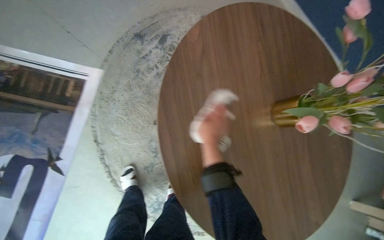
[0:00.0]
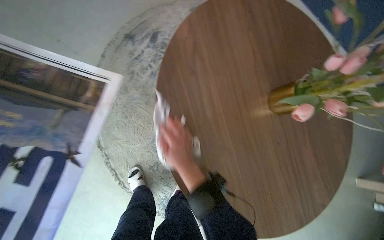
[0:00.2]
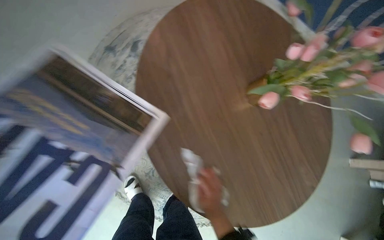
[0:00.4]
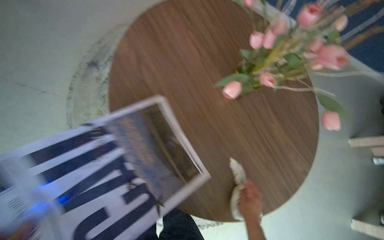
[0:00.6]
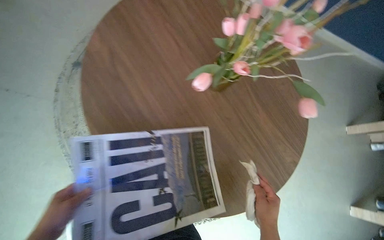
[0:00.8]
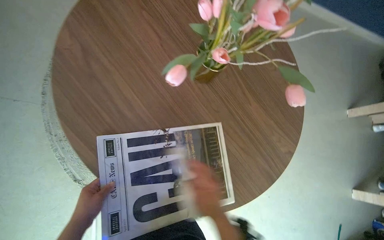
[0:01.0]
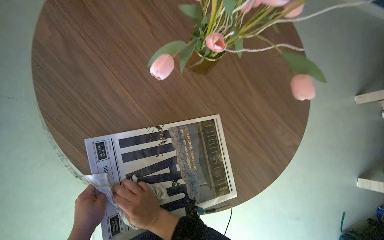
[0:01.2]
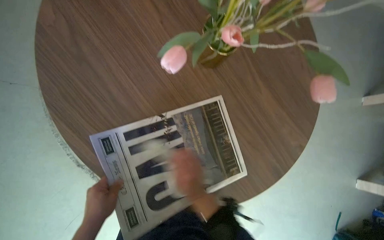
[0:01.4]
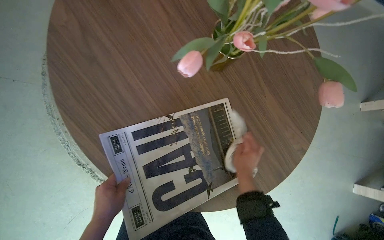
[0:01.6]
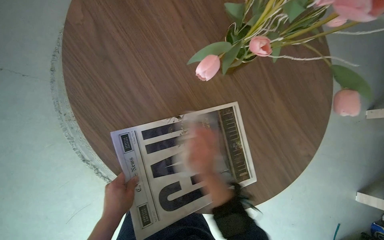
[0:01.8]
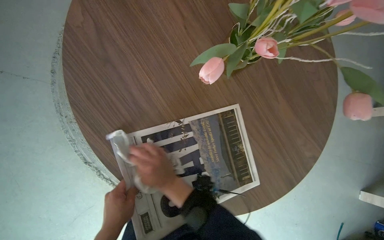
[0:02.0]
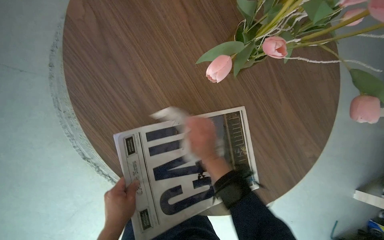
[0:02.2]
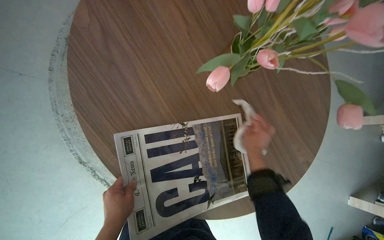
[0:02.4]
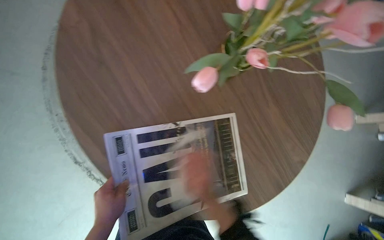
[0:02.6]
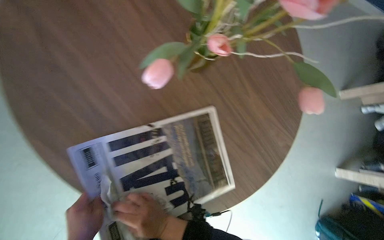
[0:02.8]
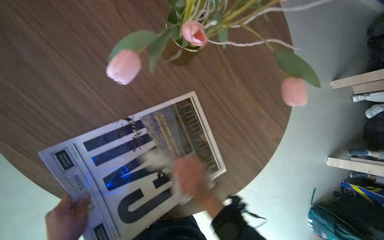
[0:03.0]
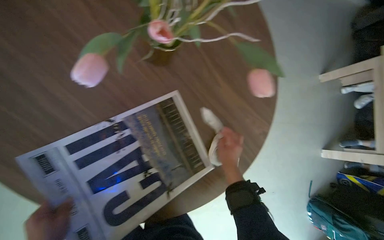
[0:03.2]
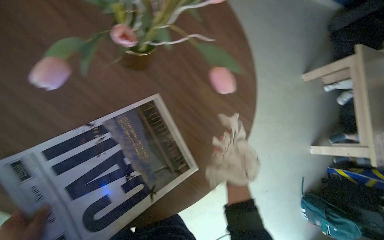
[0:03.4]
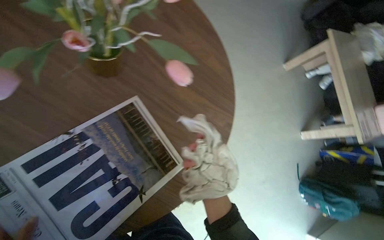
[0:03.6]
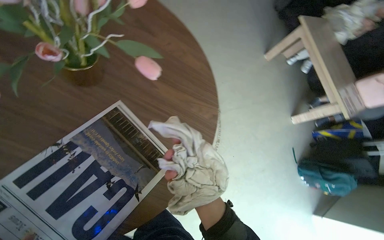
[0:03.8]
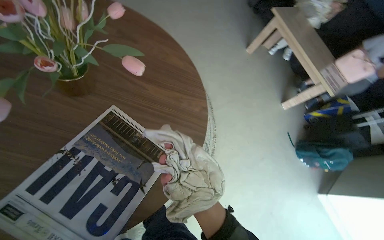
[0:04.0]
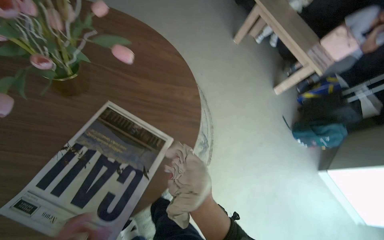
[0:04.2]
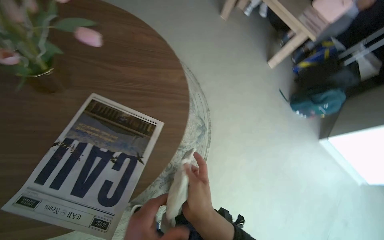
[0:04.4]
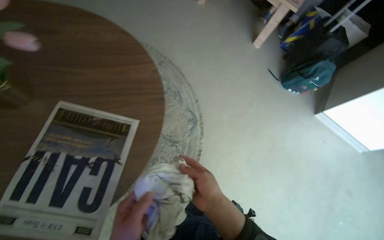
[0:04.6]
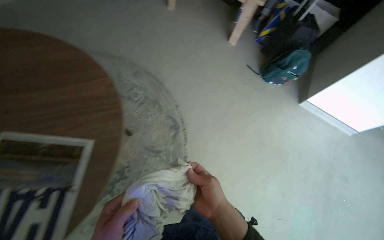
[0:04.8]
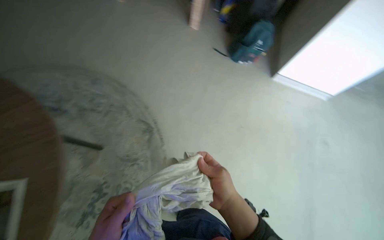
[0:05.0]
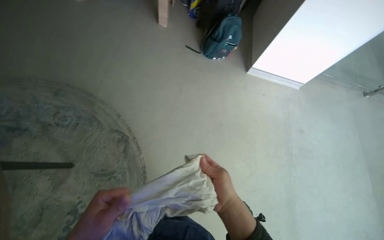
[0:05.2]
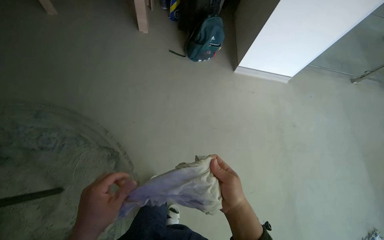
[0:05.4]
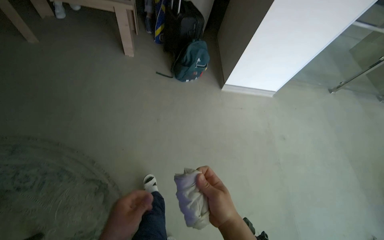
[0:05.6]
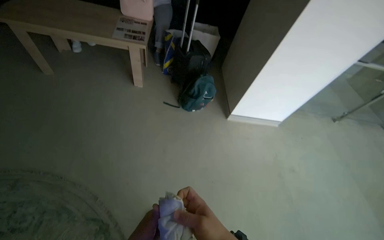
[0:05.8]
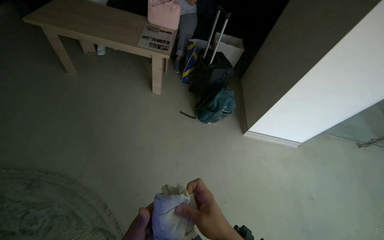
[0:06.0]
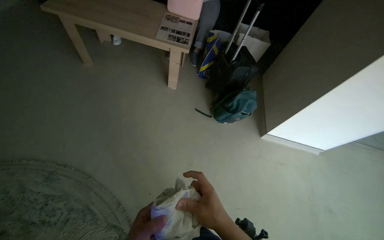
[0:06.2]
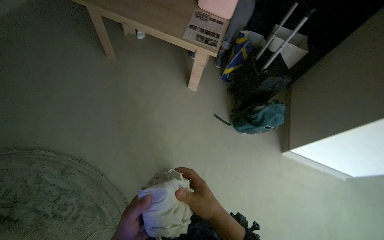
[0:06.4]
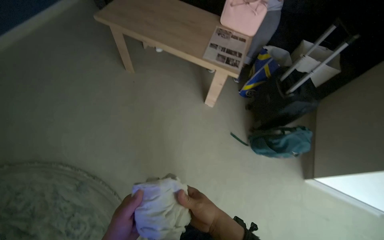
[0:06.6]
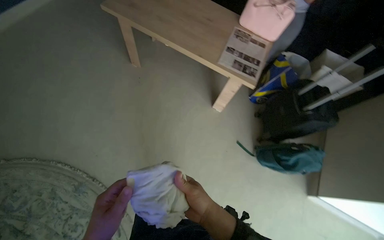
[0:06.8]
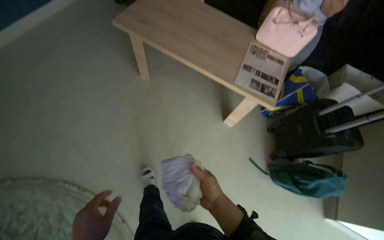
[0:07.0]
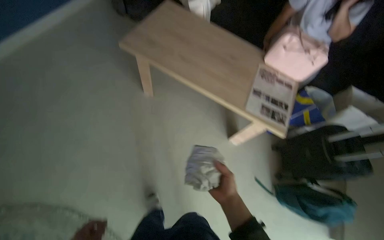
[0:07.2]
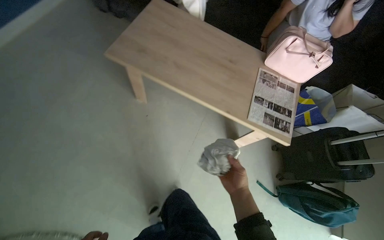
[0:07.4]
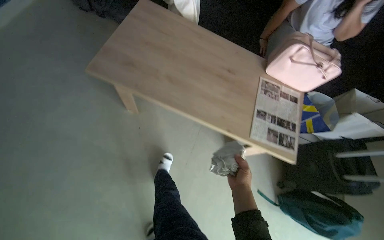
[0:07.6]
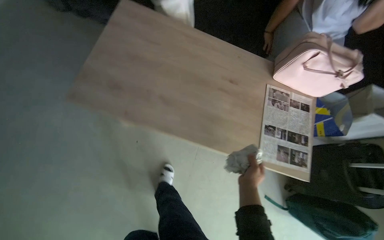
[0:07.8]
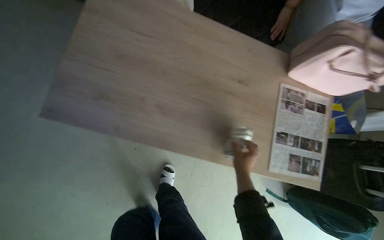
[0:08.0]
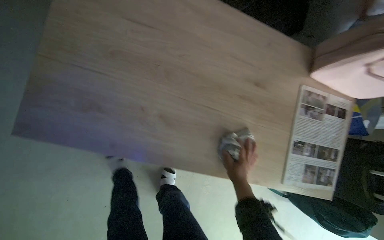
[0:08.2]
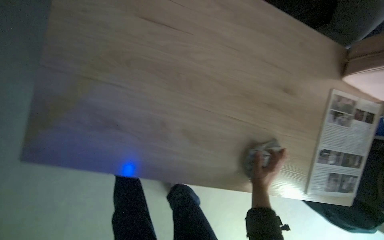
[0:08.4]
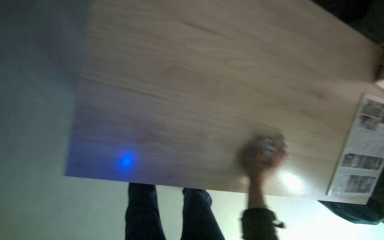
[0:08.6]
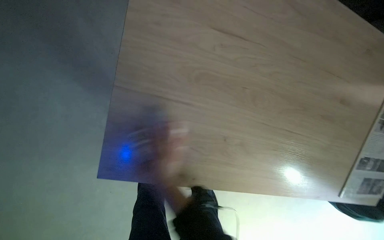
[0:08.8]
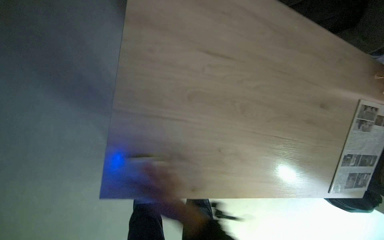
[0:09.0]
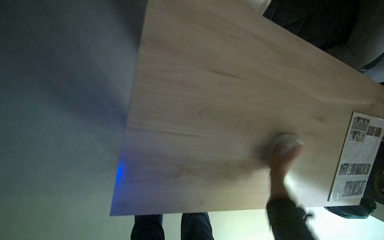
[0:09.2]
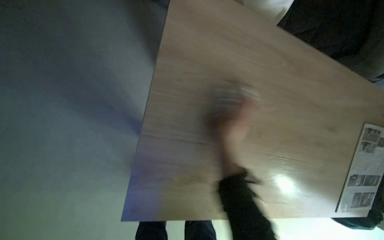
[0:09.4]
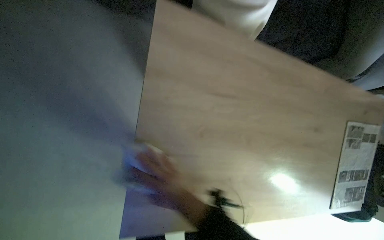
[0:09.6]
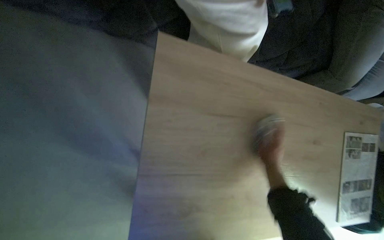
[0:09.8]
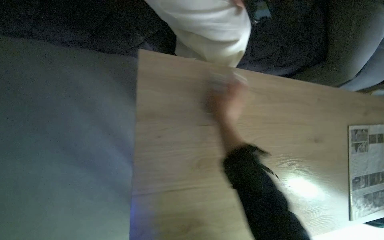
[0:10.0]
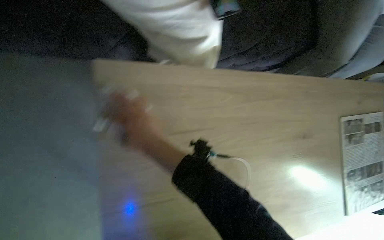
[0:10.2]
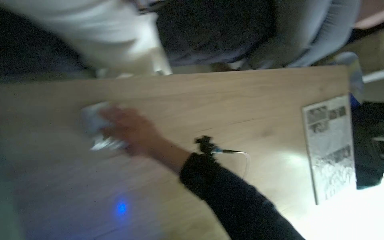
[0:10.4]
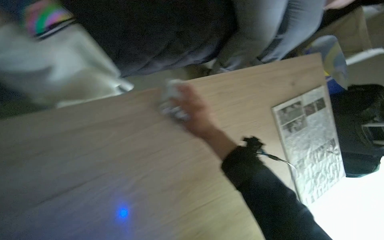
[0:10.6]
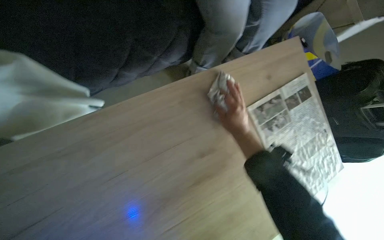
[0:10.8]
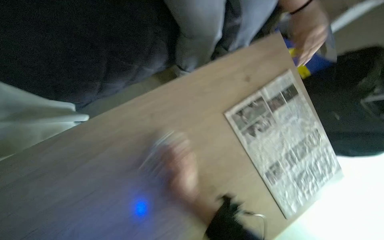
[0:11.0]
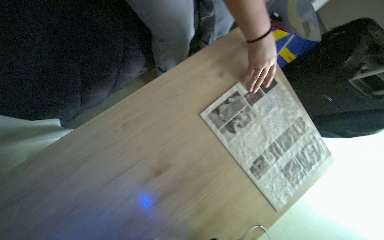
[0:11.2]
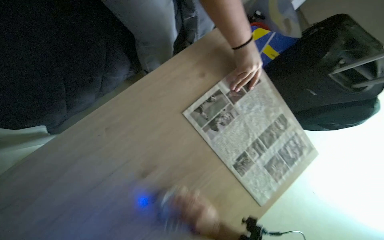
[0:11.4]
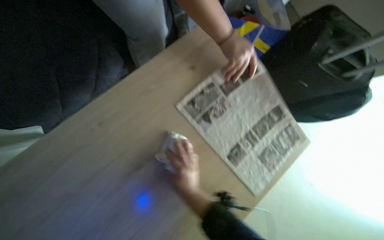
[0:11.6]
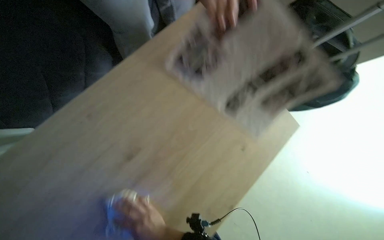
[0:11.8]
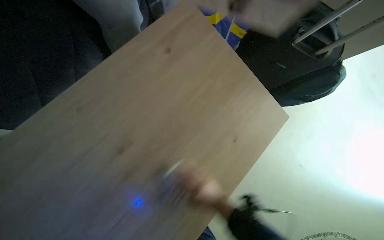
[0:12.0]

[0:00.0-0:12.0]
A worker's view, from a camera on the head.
Job: wiping surfaces.
The whole recording: Wiping various surfaces. The worker wipes various surfaces in the room with a white cloth.
0:00.0 to 0:01.6: Everything in view rotates approximately 35 degrees counterclockwise. The right hand swings left and right, about 30 cm each way, with 2 reversals.
0:03.0 to 0:04.4: The scene turns approximately 45 degrees counterclockwise in the picture.
0:04.4 to 0:06.0: The camera is carried roughly 50 cm. The wearer looks approximately 45 degrees further to the right. The wearer looks about 15 degrees further upward.
0:06.0 to 0:07.6: The camera is carried about 80 cm. The head turns to the left by approximately 25 degrees.
0:07.6 to 0:09.0: The camera travels approximately 80 cm. The view tilts roughly 30 degrees downward.
0:10.4 to 0:12.0: The wearer moves about 50 cm. The scene turns some 35 degrees counterclockwise in the picture.

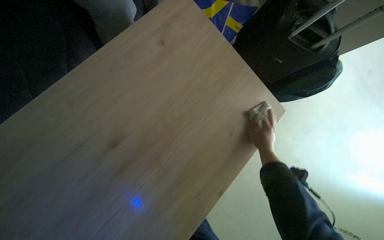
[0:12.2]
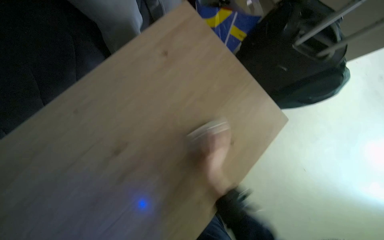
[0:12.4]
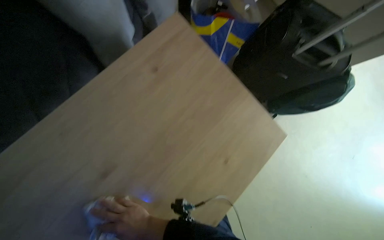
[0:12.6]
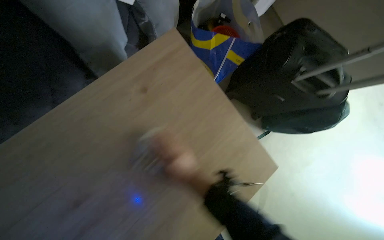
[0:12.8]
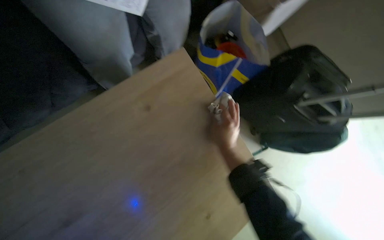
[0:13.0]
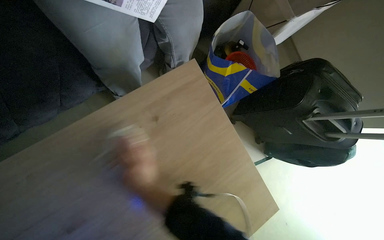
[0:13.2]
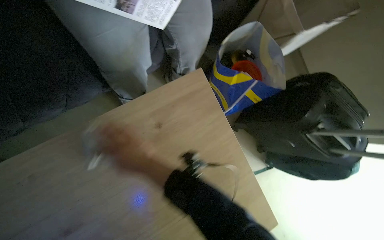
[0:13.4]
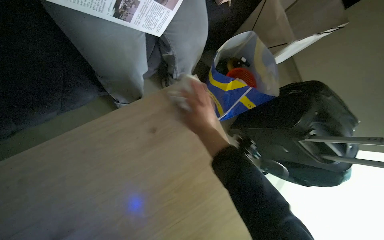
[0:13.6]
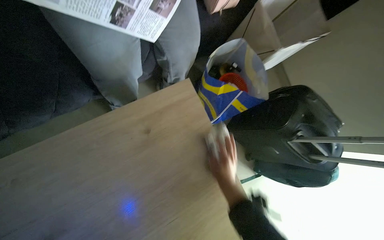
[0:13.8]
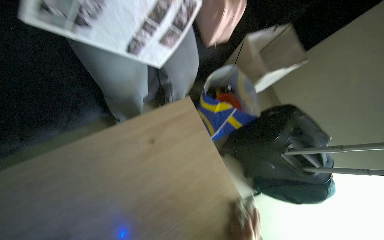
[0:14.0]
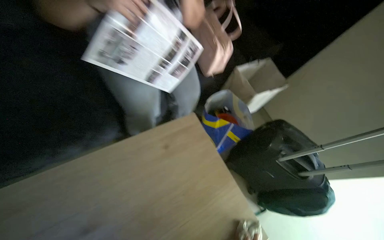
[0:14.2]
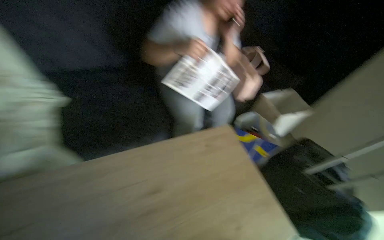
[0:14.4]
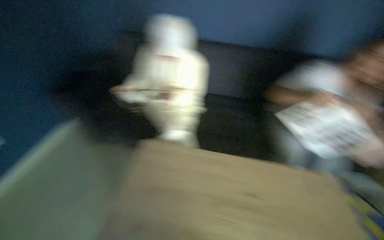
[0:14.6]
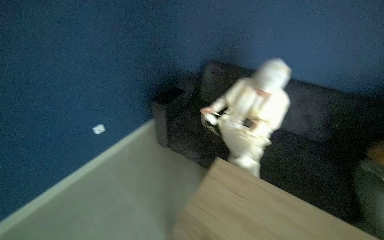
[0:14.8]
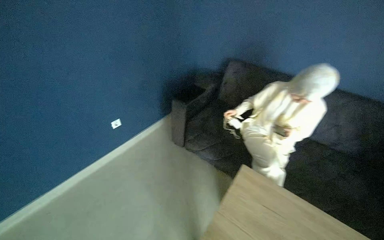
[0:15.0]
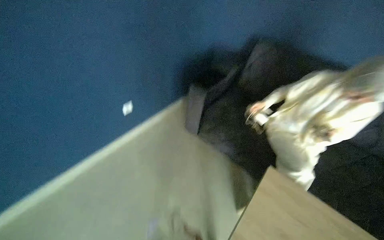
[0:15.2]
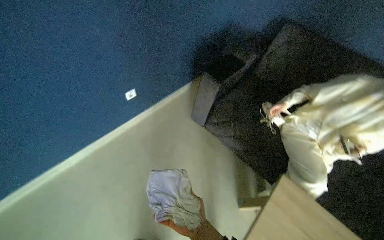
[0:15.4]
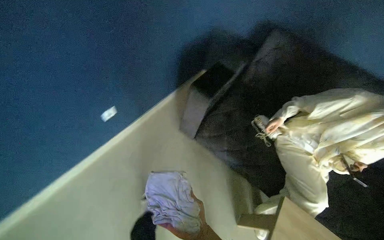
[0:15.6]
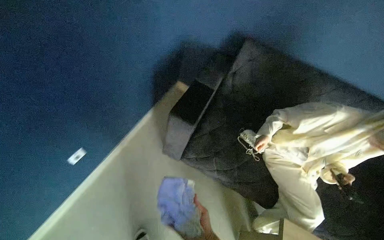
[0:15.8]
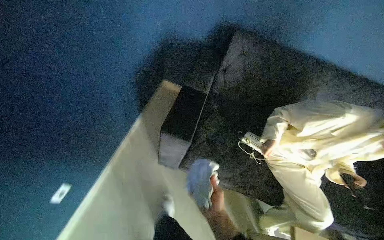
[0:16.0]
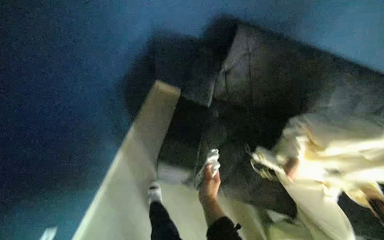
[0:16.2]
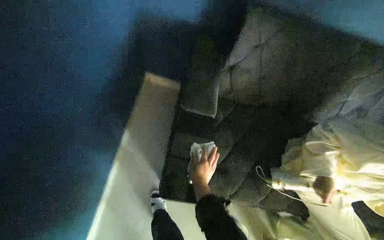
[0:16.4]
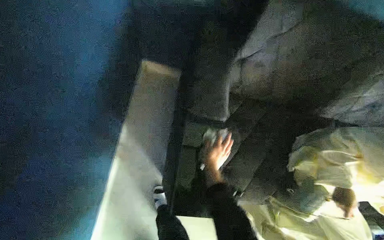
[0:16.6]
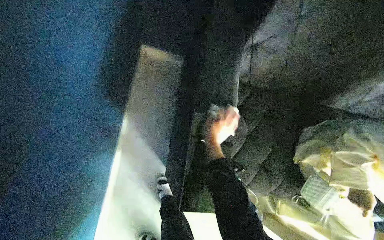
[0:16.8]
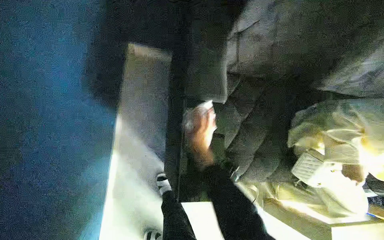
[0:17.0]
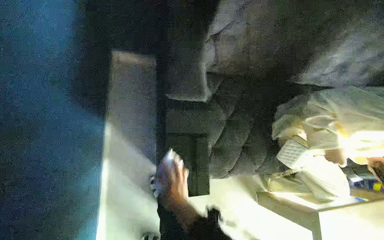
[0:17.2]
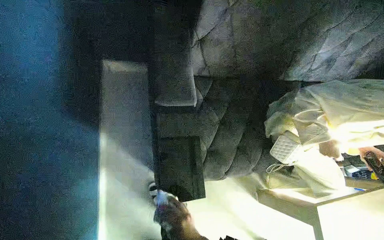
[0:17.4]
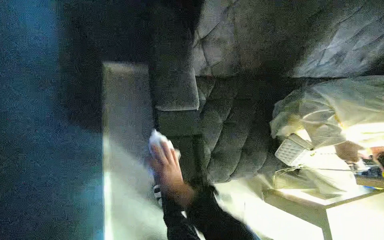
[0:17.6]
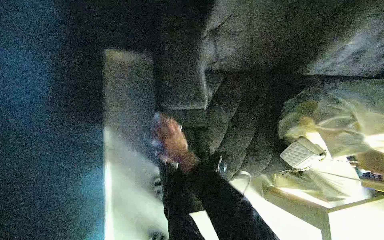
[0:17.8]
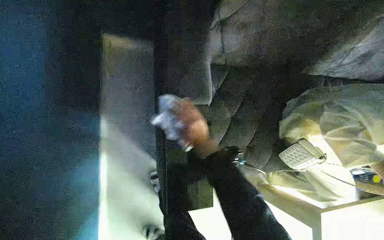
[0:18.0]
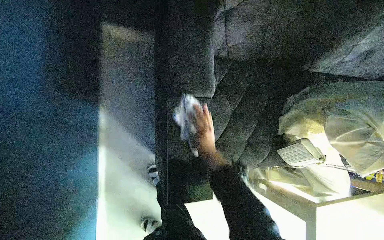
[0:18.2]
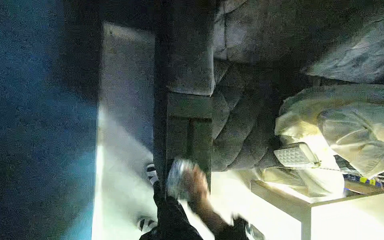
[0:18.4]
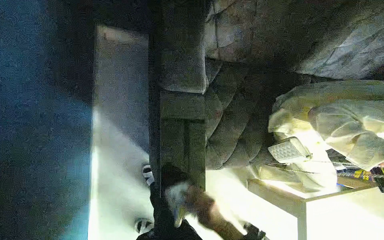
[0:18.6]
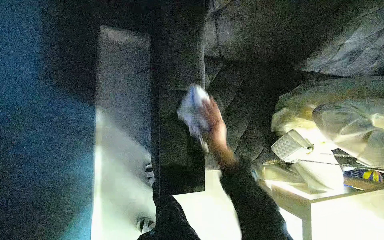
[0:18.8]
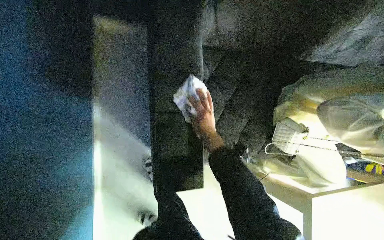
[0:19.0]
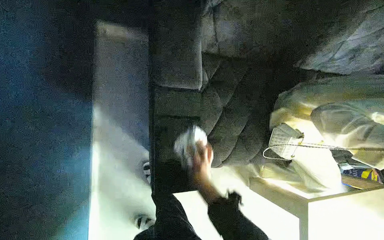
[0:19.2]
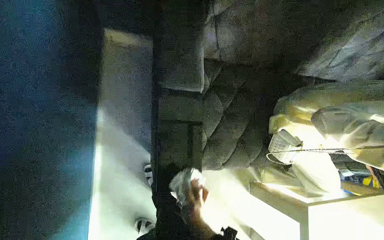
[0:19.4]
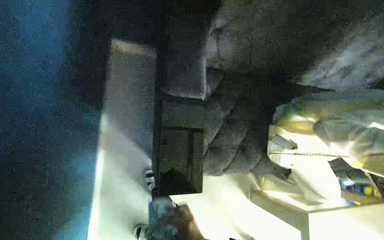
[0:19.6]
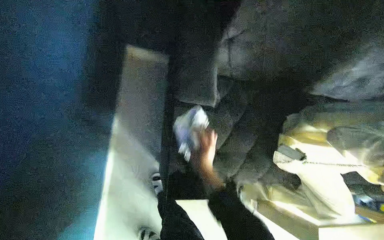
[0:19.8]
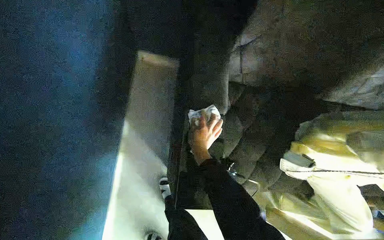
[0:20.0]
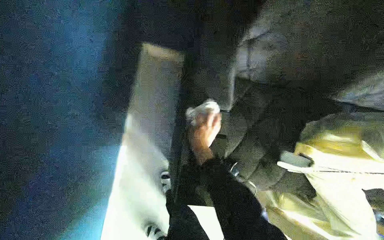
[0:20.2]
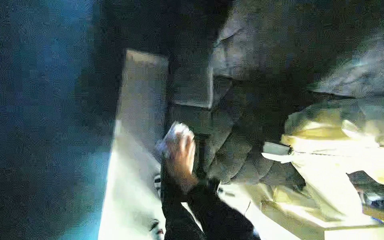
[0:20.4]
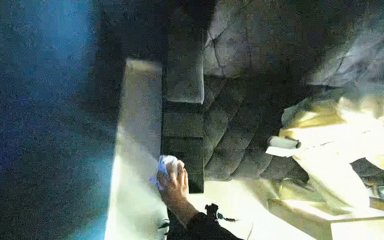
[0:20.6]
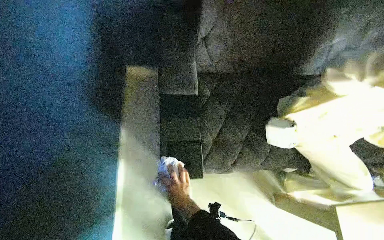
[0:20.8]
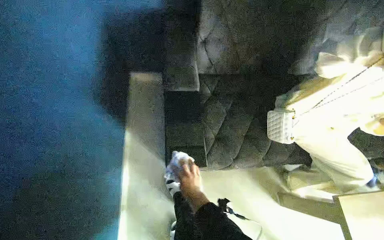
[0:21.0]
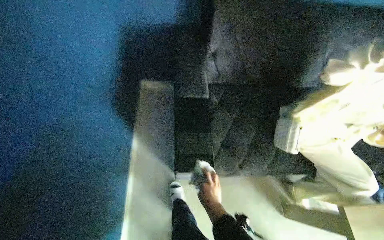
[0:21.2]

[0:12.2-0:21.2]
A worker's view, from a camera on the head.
Job: wiping surfaces.
The whole recording: Wiping various surfaces. The worker wipes various surfaces in the room with a white cloth.
0:13.8 to 0:15.2: The wearer moves approximately 1 m. The wearer's head swings roughly 65 degrees to the left. The wearer looks about 40 degrees further upward.
0:15.2 to 0:16.6: The head travels some 70 cm. The head rotates approximately 15 degrees to the right. The view tips downward by roughly 20 degrees.
0:16.6 to 0:18.2: The wearer looks approximately 15 degrees further downward. The right hand swings up and down the picture, approximately 30 cm each way, with 2 reversals.
